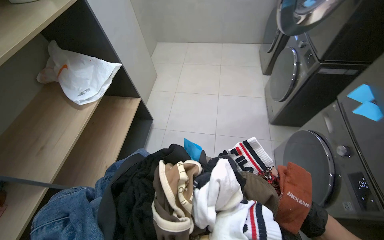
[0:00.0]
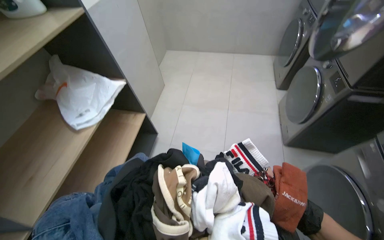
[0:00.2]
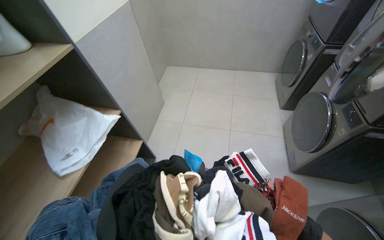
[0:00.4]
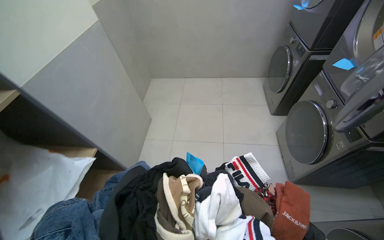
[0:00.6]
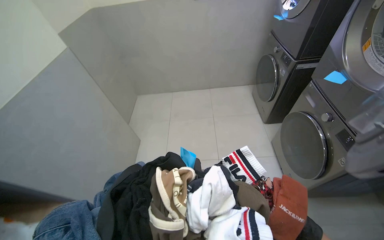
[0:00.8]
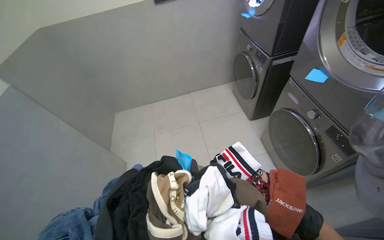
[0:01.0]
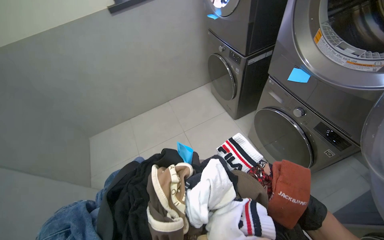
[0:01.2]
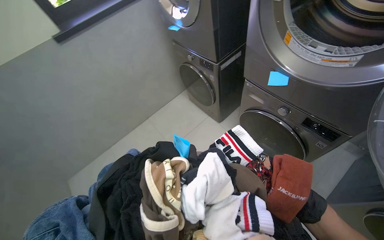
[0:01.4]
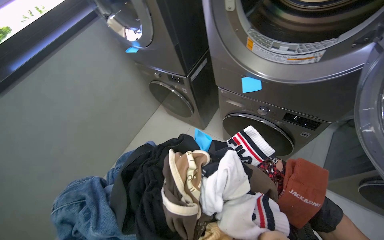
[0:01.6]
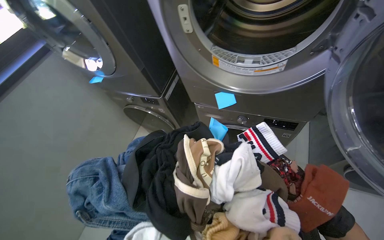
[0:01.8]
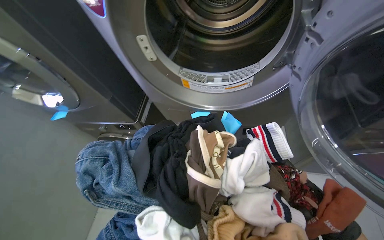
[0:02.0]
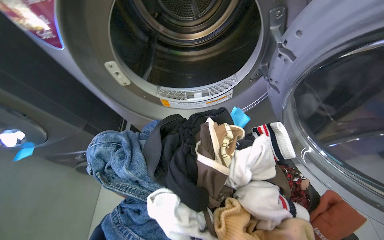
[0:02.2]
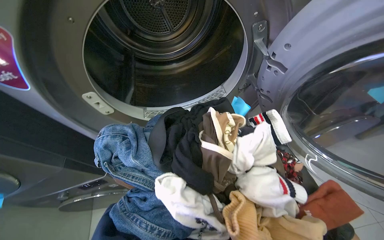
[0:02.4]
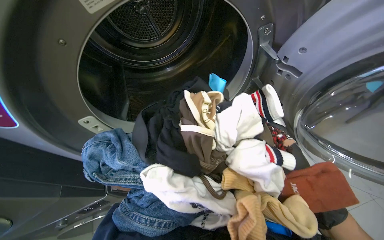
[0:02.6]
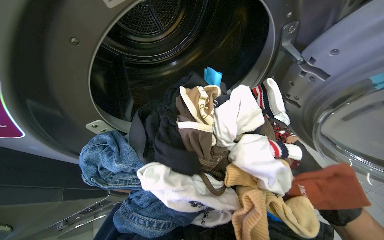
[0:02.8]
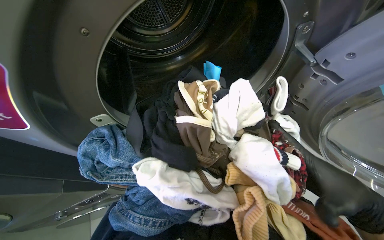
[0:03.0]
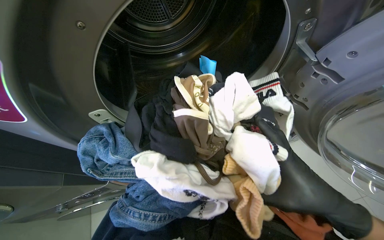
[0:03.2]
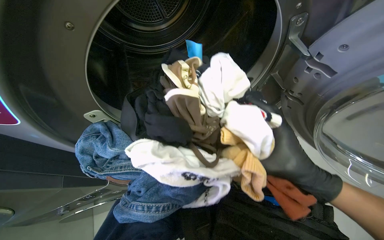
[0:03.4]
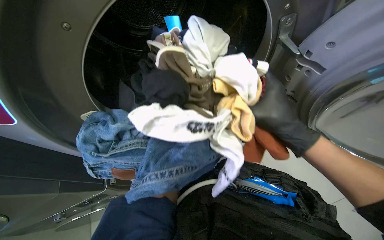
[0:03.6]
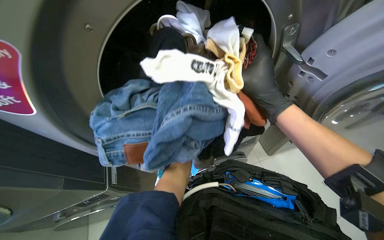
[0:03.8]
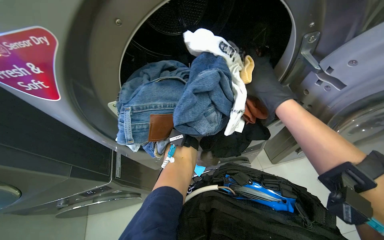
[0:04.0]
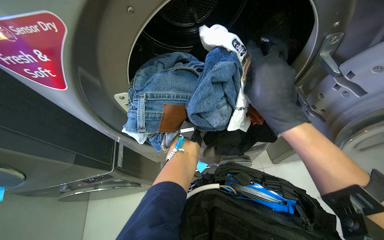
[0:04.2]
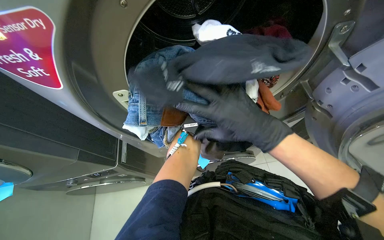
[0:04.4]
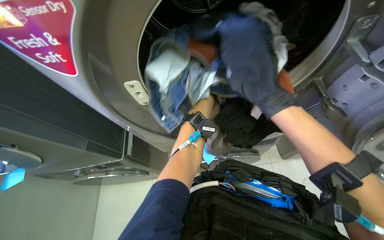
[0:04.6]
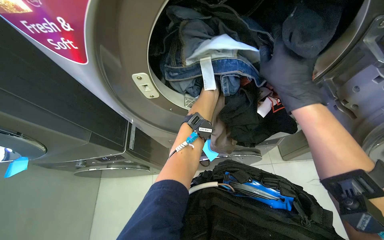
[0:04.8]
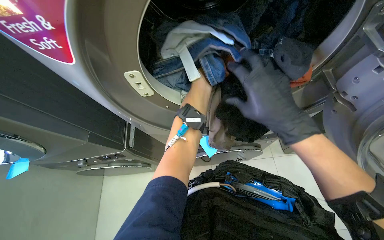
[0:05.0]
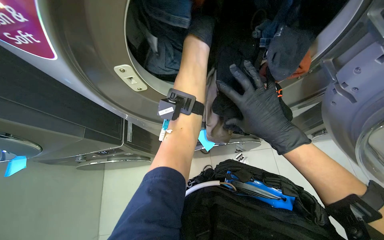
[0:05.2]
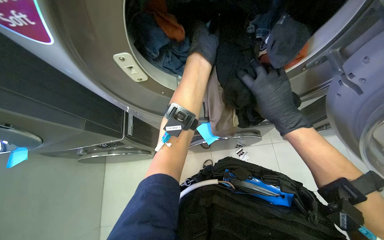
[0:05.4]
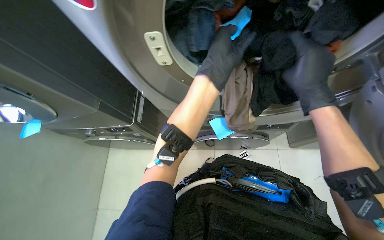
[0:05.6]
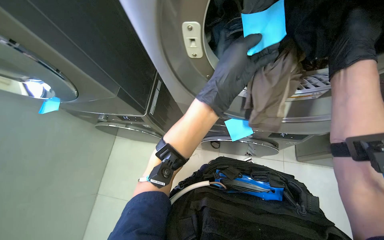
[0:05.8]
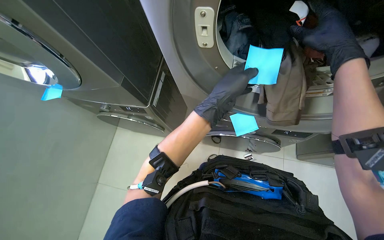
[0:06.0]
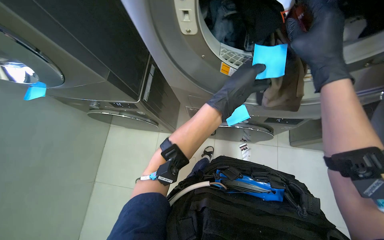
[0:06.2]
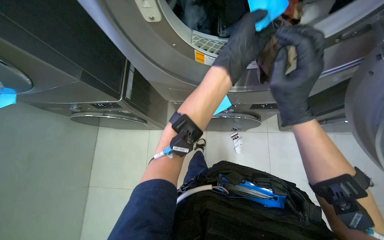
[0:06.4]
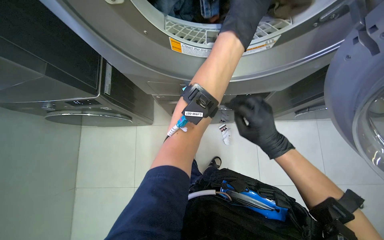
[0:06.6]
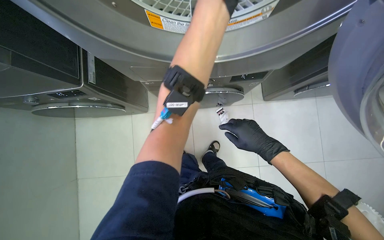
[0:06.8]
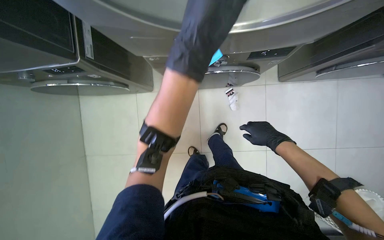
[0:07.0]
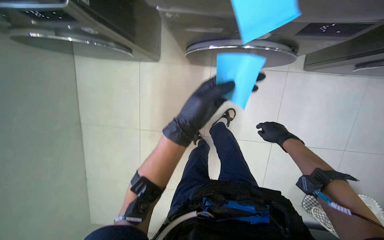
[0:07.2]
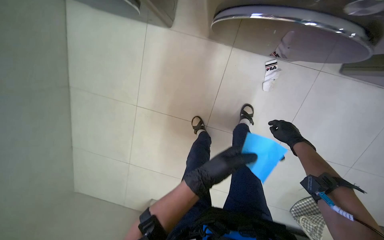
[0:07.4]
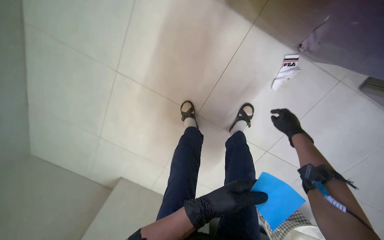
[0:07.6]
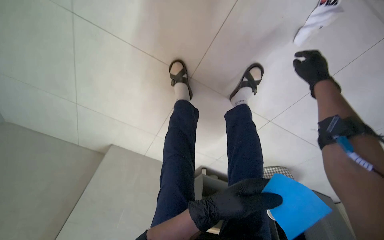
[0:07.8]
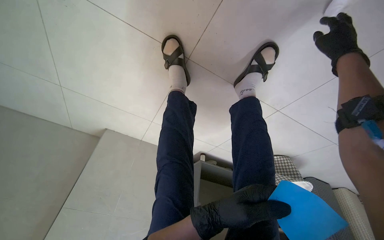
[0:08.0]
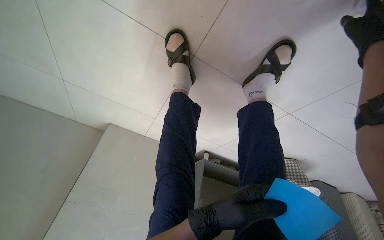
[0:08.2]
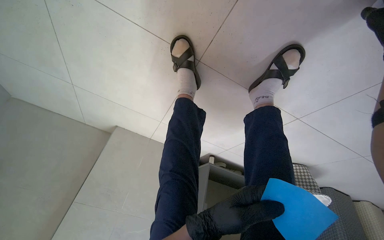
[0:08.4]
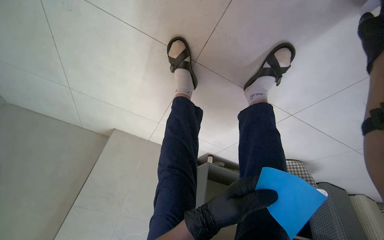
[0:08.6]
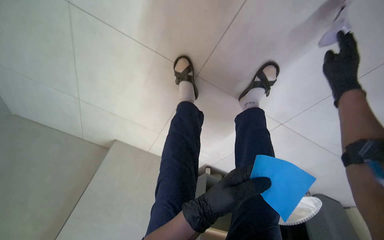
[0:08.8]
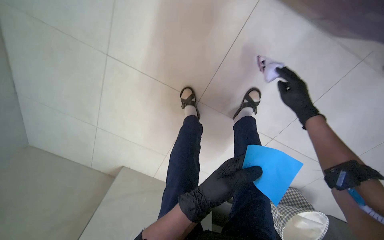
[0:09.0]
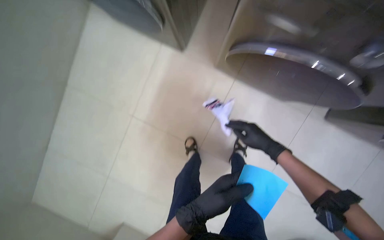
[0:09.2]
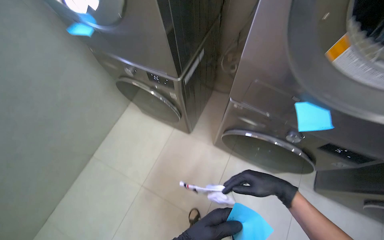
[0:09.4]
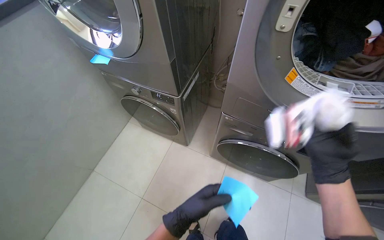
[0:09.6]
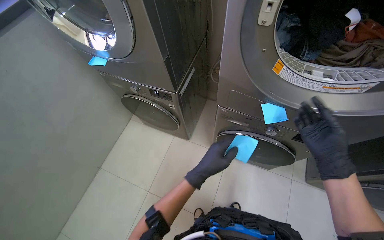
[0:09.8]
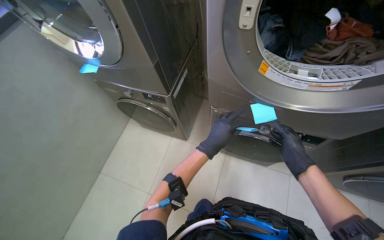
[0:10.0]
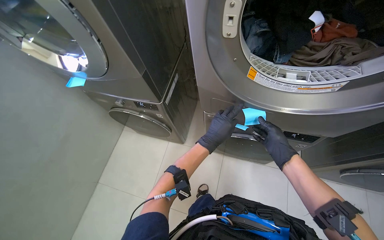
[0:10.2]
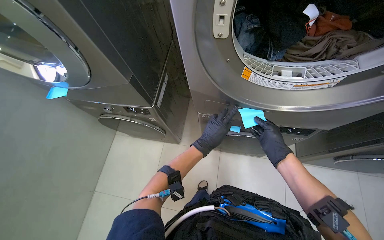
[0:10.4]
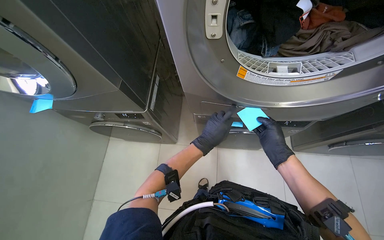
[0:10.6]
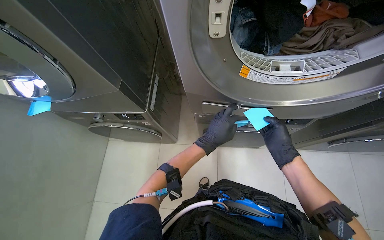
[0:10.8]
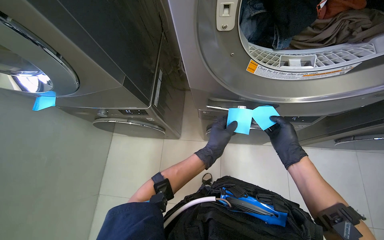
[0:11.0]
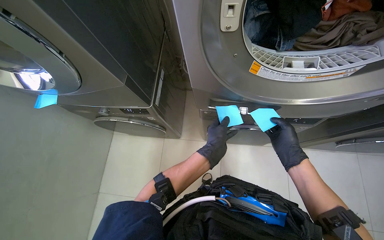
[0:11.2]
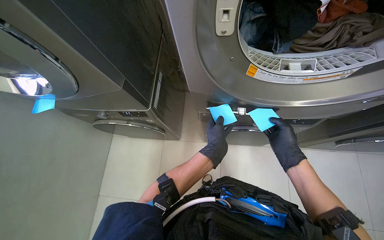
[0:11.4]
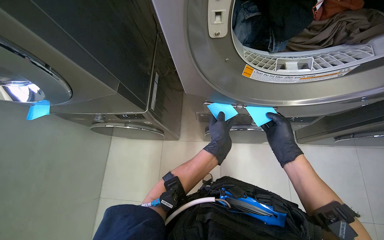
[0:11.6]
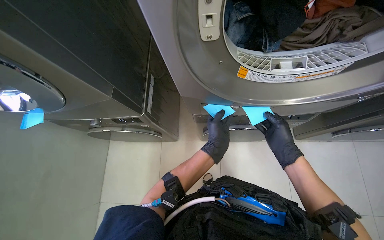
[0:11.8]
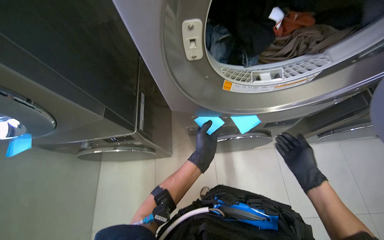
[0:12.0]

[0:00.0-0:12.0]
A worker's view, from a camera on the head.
Job: managing laundry.
The whole recording: Processing and organizing laundry. The worker unloads, sorts, and loads laundry, also managing identification notes and machine settings.
0:00.0 to 0:01.6: The camera travels approximately 1 m. The wearer's head swings about 65 degrees to the right.
0:01.6 to 0:03.0: The wearer's head swings approximately 50 degrees to the right.
0:04.4 to 0:06.0: The right hand is displaced up the picture by about 15 cm.
0:06.0 to 0:07.6: The wearer looks about 30 degrees further downward. The right hand is displaced farther from the camera, down the picture and to the right by about 70 cm, while the left hand heads down the picture, covering approximately 35 cm.
0:10.4 to 0:12.0: The right hand is displaced down the picture by about 10 cm.

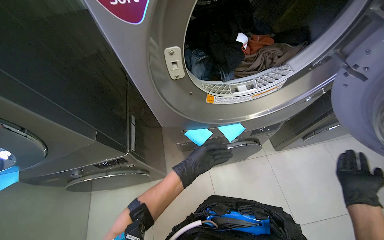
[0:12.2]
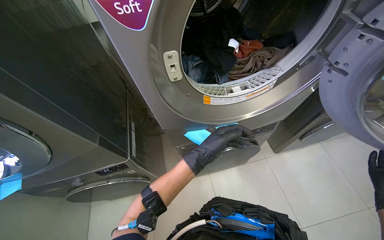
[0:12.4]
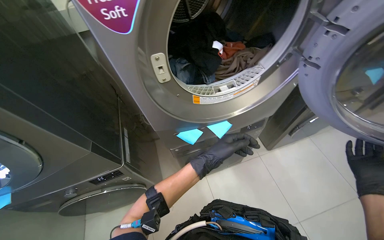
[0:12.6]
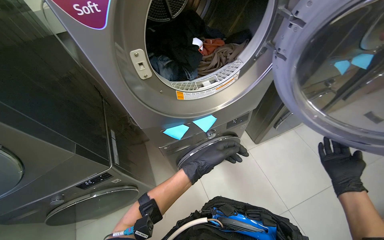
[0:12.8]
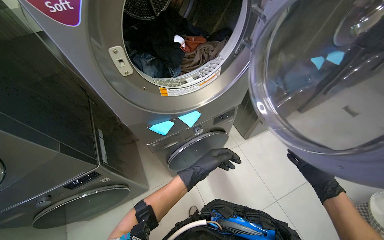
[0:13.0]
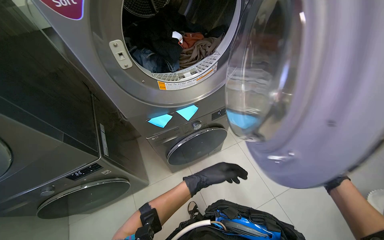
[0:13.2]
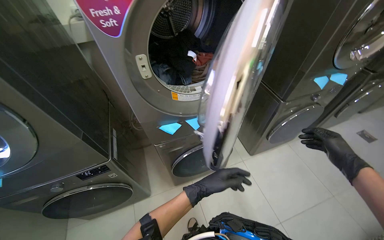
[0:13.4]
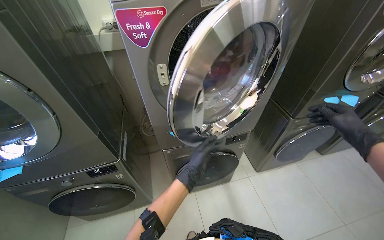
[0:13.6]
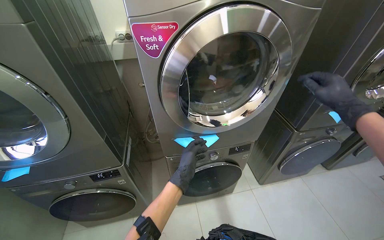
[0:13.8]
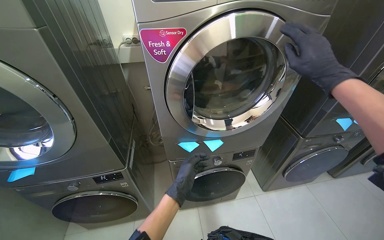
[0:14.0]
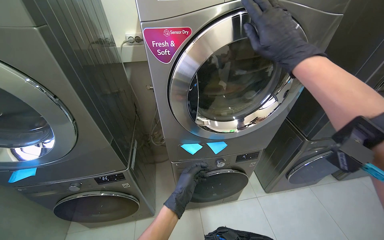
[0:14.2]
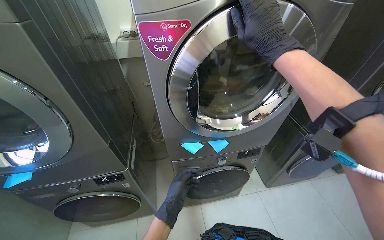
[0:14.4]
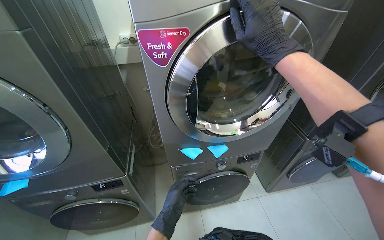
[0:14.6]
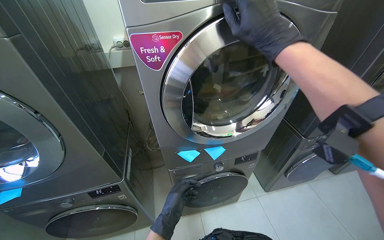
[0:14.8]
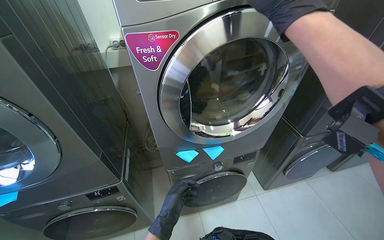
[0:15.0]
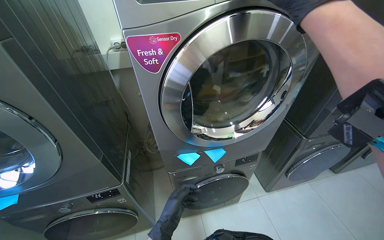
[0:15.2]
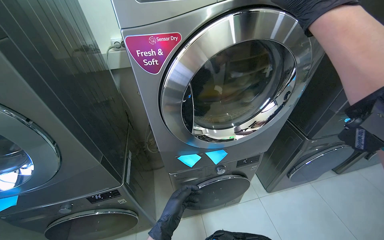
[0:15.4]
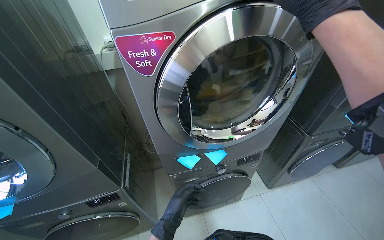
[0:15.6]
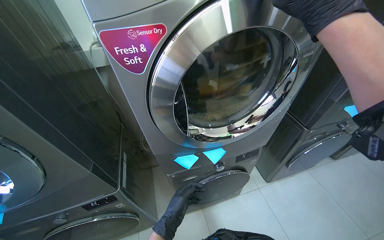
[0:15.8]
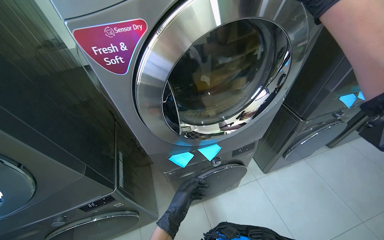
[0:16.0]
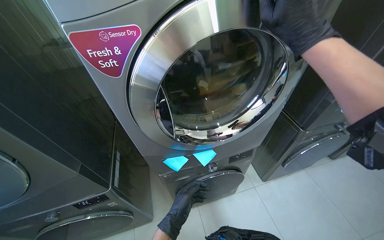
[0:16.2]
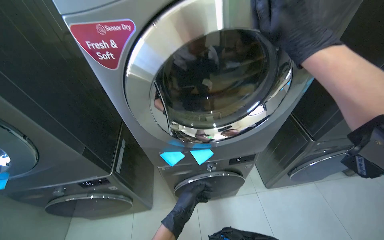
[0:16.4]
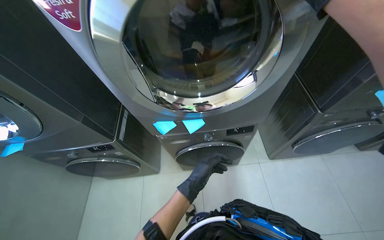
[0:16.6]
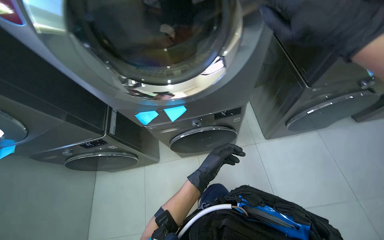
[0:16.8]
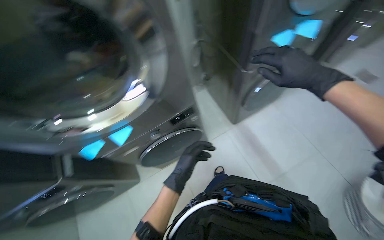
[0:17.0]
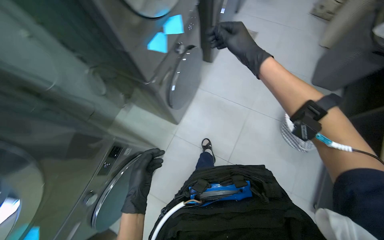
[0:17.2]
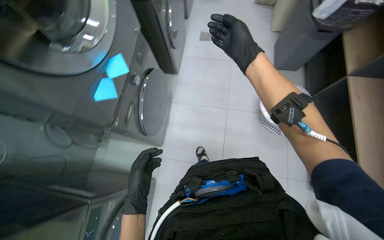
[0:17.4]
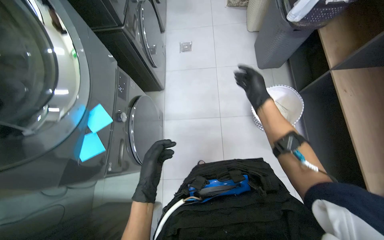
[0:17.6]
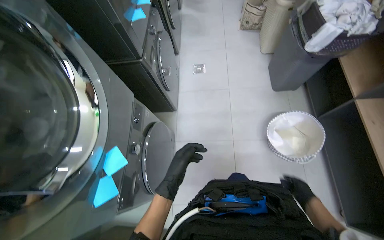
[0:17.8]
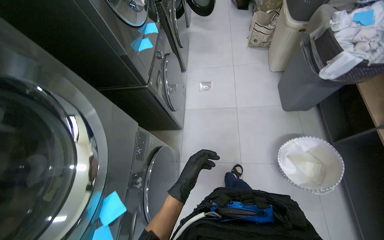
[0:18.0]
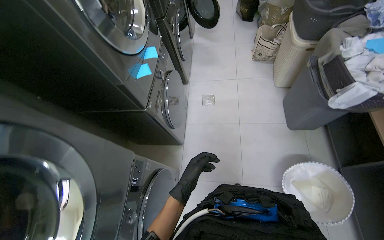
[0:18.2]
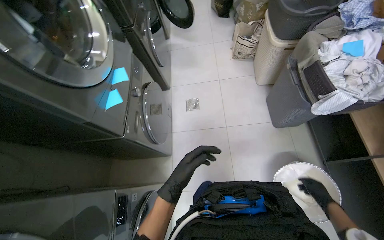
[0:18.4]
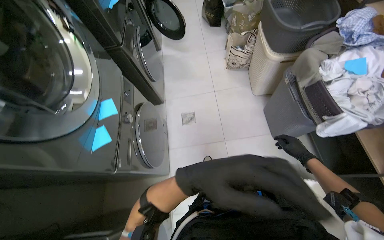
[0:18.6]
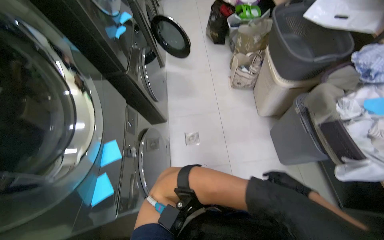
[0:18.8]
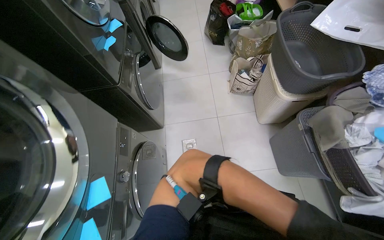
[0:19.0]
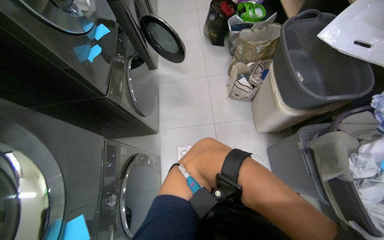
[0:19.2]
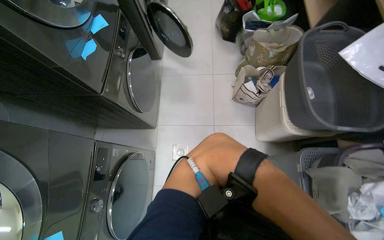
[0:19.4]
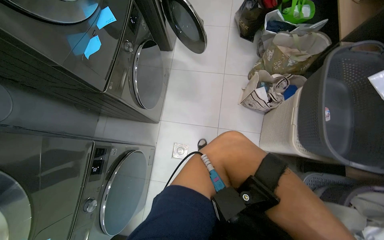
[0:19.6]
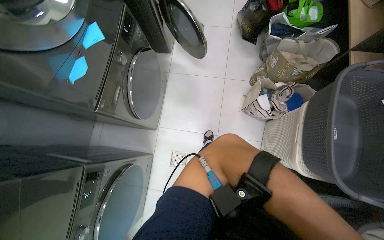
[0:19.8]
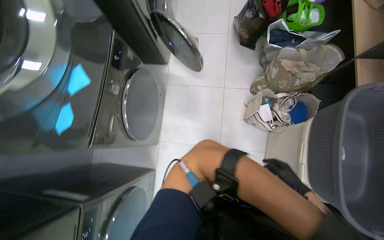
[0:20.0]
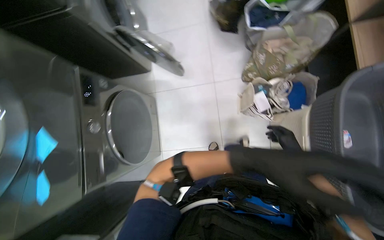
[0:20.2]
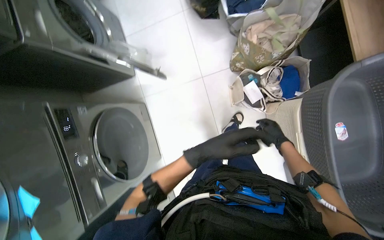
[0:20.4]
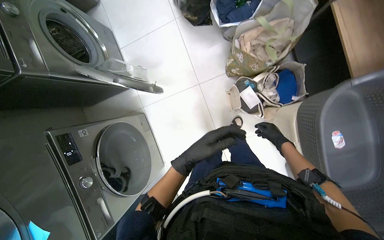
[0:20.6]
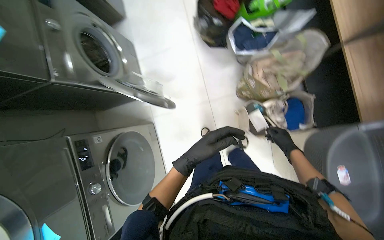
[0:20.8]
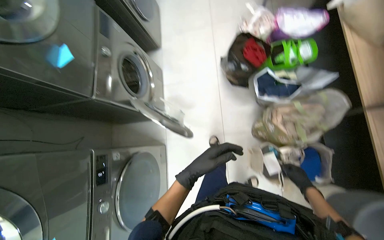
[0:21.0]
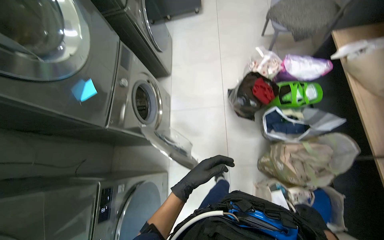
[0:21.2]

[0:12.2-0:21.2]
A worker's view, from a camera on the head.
Job: managing laundry.
The whole recording: Processing and organizing laundry. The worker unloads, sorts, and loads laundry, also managing identification notes and machine settings.
0:12.2 to 0:13.8: The view tips upward by about 20 degrees.
0:15.2 to 0:16.6: The camera pitches downward, by about 15 degrees. The left hand is displaced to the right and farther from the camera by about 20 cm.
0:16.6 to 0:18.2: The head travels roughly 70 cm. Everything in view rotates about 35 degrees counterclockwise.
0:18.2 to 0:19.8: The camera is carried some 1 m. The wearer looks about 15 degrees further downward.
0:19.8 to 0:21.2: The wearer moves approximately 70 cm.
